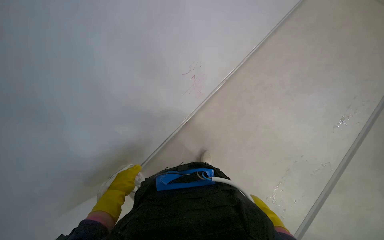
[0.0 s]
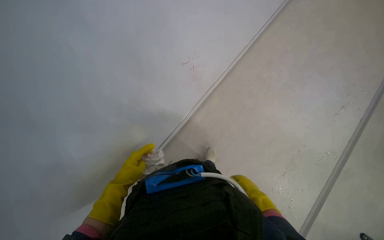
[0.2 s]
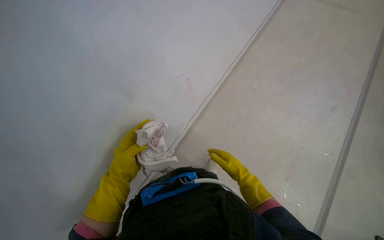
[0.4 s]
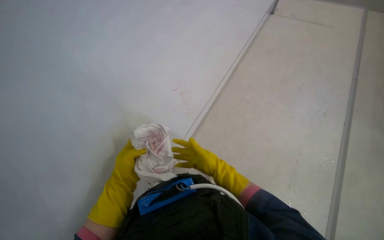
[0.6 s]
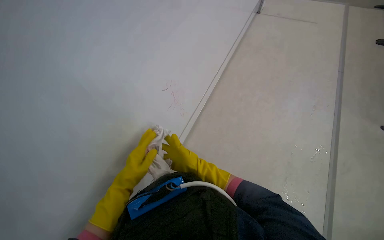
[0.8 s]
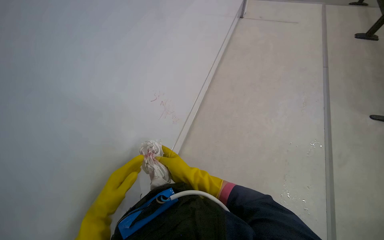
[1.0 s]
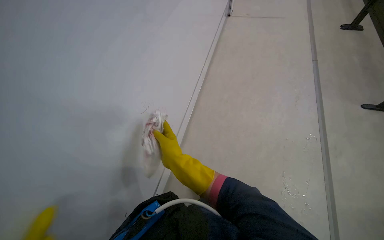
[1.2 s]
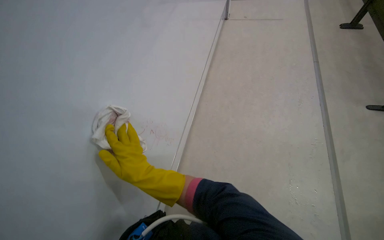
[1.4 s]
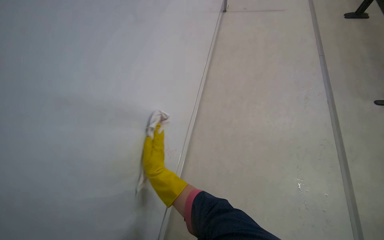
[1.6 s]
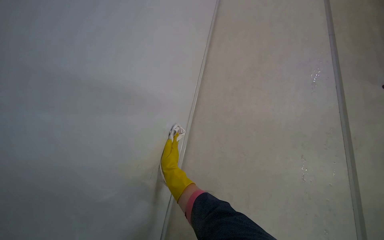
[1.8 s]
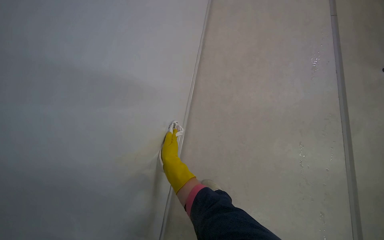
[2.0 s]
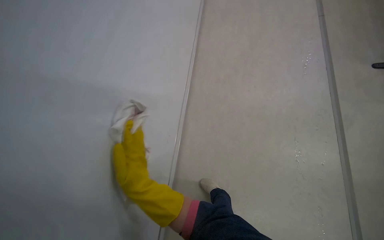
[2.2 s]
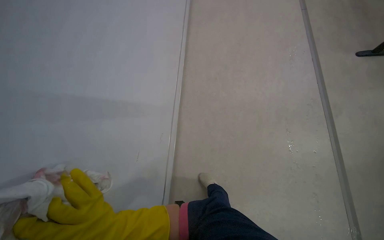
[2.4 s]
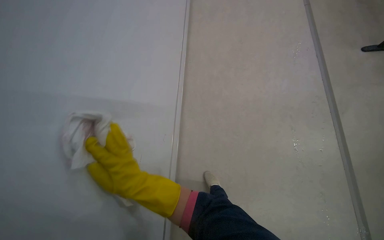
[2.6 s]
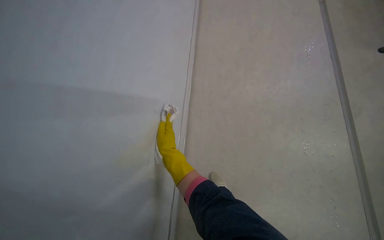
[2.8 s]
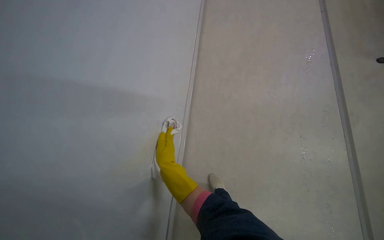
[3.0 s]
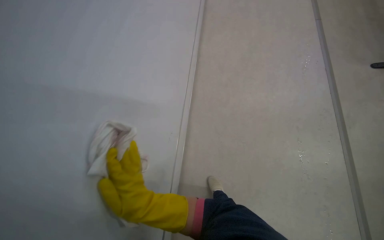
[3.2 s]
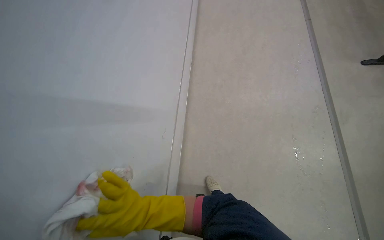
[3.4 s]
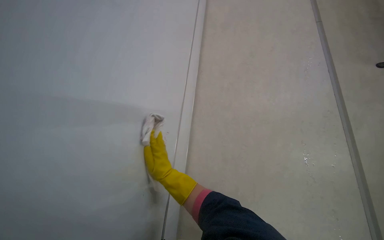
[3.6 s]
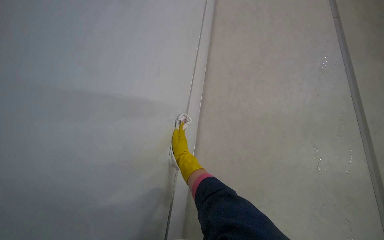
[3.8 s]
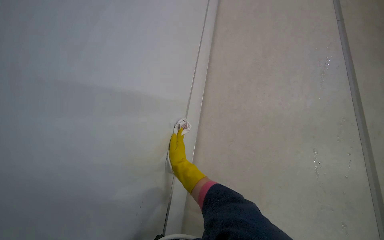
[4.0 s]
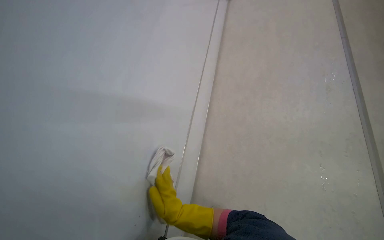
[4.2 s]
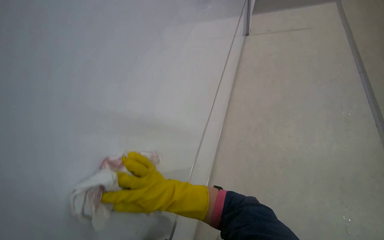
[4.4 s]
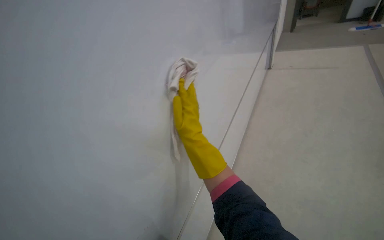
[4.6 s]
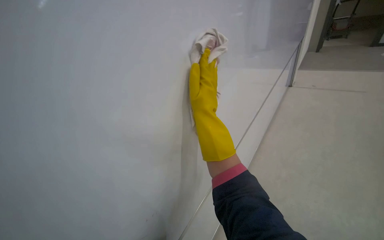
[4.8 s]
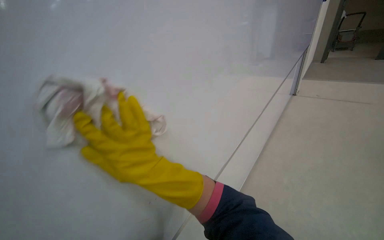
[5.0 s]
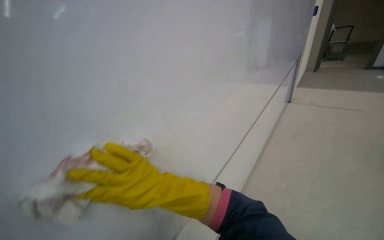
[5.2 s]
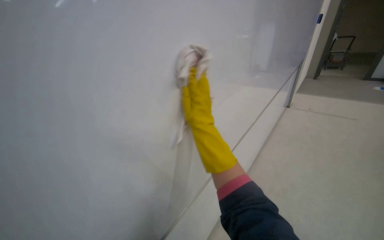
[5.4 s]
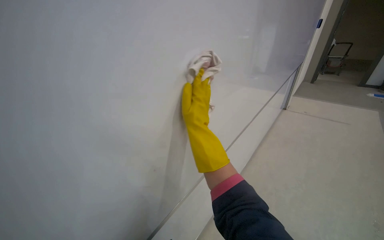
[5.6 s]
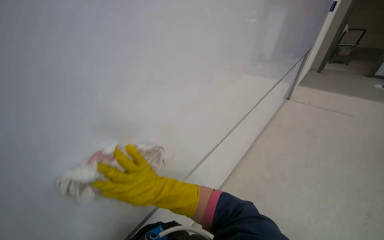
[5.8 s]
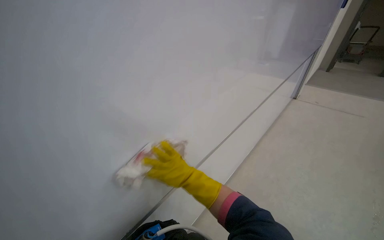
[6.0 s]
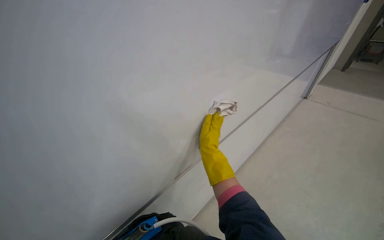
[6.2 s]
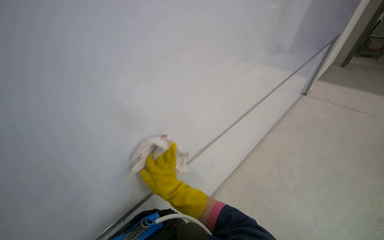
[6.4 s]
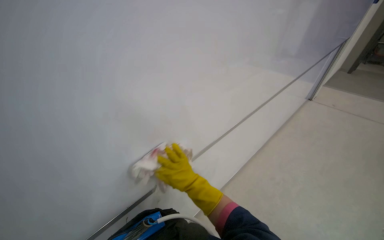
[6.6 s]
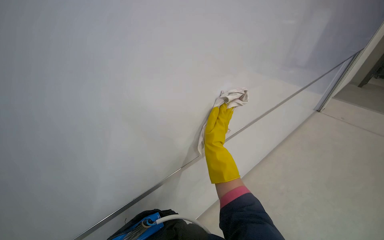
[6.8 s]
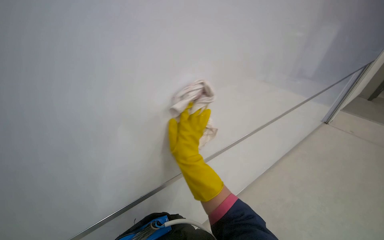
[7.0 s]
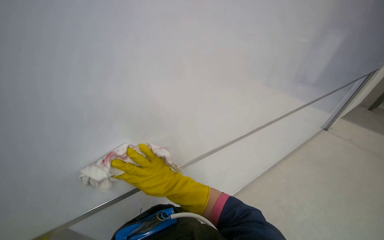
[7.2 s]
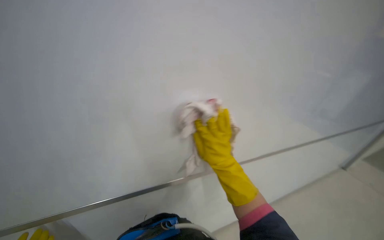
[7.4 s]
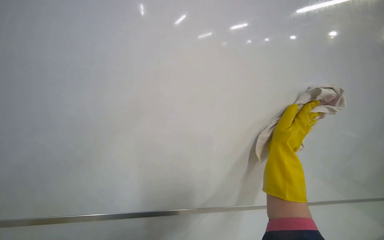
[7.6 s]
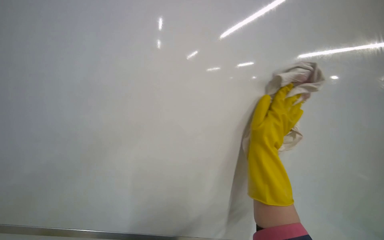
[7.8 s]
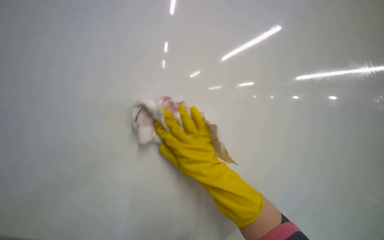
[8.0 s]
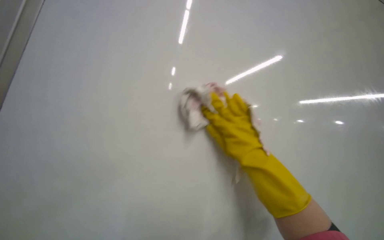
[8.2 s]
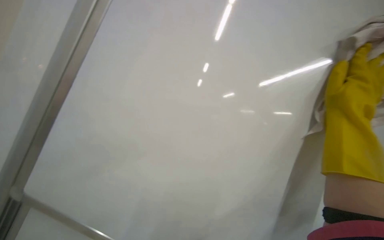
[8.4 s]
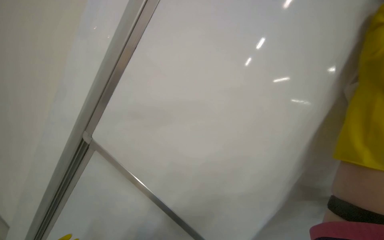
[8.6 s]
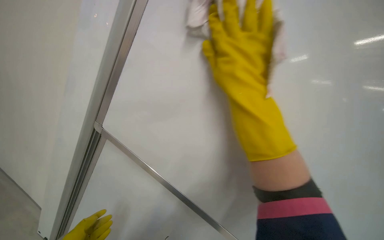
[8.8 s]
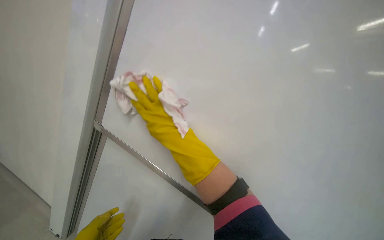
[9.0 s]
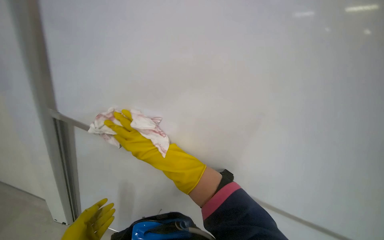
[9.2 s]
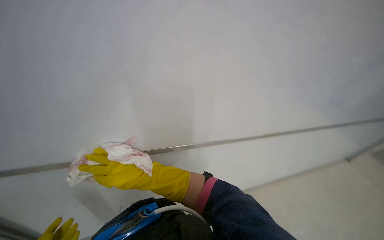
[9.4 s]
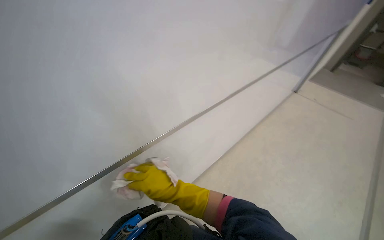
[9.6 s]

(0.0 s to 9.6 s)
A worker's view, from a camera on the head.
Job: wiping surfaces.
The whole recording: Cleaning whiteboard. The worker wipes red markings off the whiteboard with a white cloth.
0.0 s - 1.6 s: The scene rotates counterclockwise by approximately 25 degrees. The right hand goes roughly 50 cm to the left and up the picture.
1.6 s - 3.2 s: The right hand goes nearer and farther, approximately 25 cm each way, reversing 2 times.
3.2 s - 4.8 s: The wearer looks approximately 30 degrees further upward. The right hand goes nearer and farther, about 20 cm each way, reversing 2 times.
4.8 s - 6.4 s: The right hand moves down the picture and to the right, approximately 25 cm.
6.4 s - 8.0 s: The right hand swings left and right, some 15 cm each way, with 2 reversals.
8.0 s - 9.6 s: The camera is aimed approximately 20 degrees further to the right.

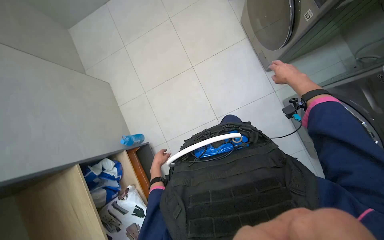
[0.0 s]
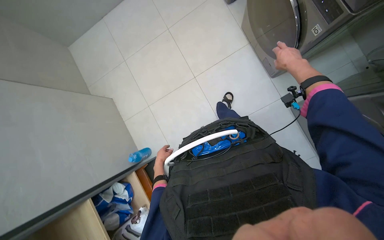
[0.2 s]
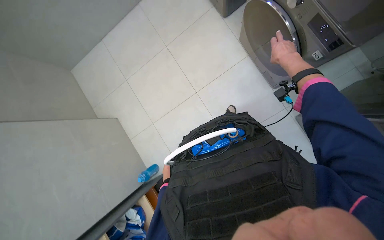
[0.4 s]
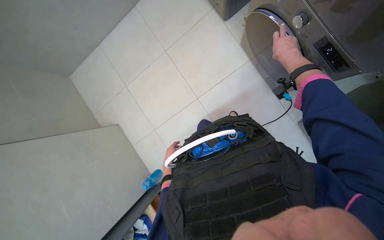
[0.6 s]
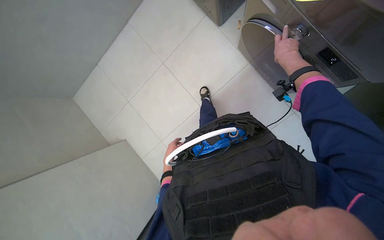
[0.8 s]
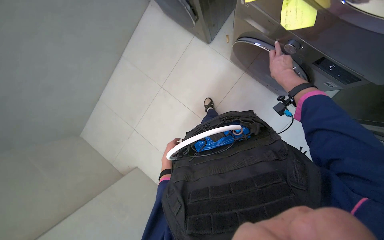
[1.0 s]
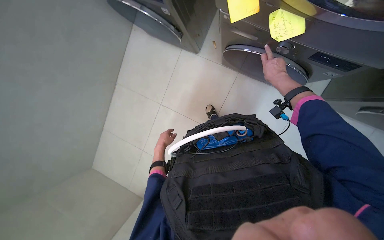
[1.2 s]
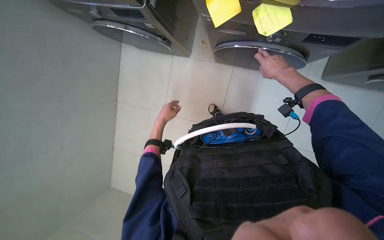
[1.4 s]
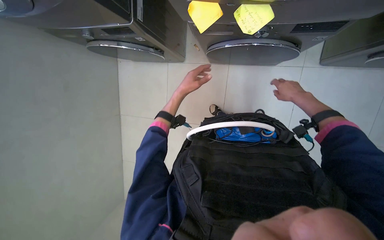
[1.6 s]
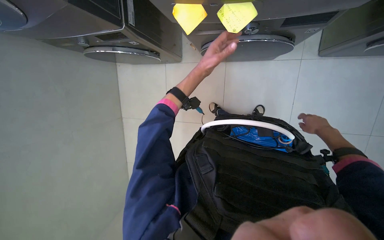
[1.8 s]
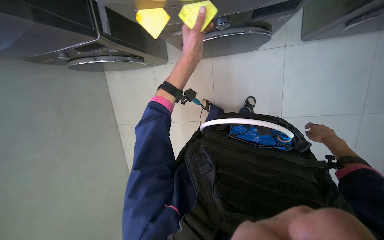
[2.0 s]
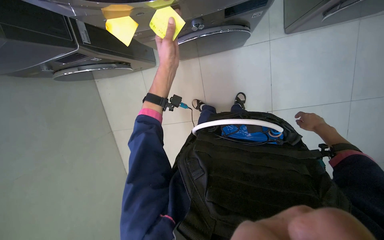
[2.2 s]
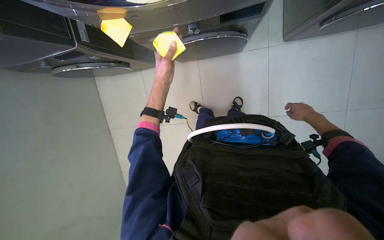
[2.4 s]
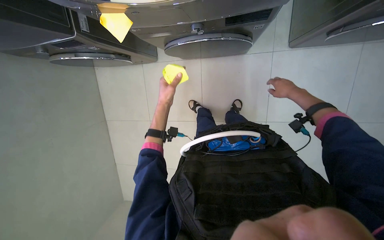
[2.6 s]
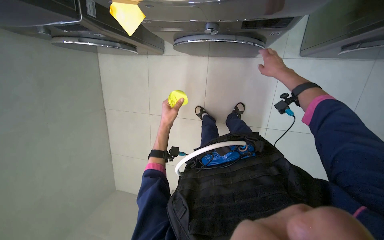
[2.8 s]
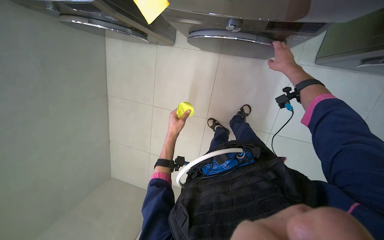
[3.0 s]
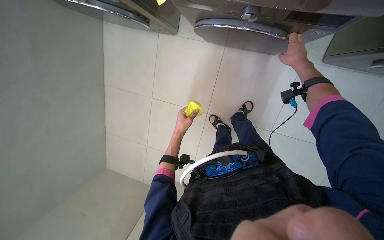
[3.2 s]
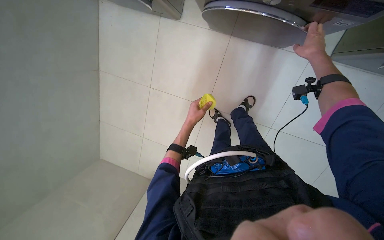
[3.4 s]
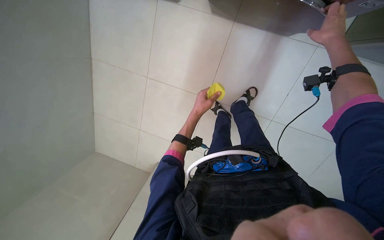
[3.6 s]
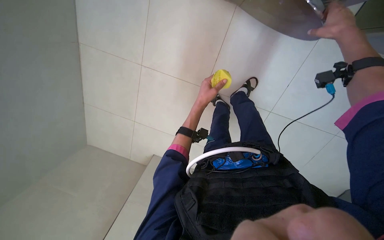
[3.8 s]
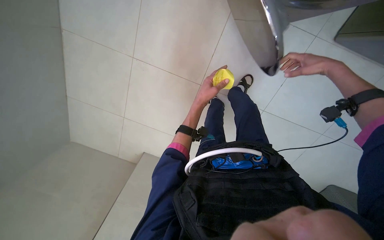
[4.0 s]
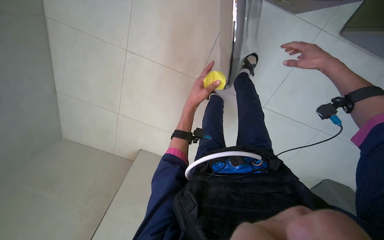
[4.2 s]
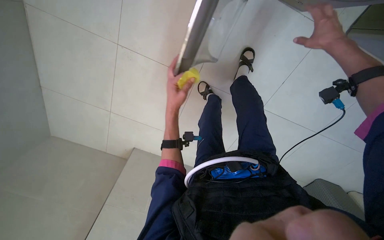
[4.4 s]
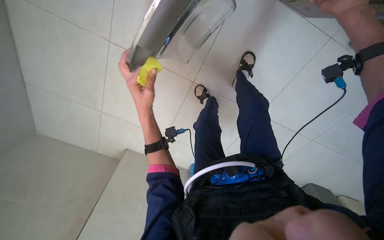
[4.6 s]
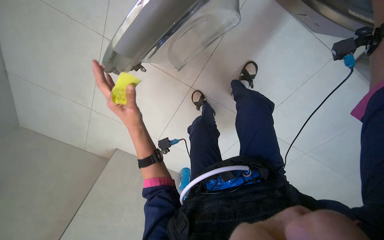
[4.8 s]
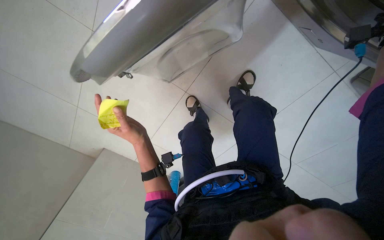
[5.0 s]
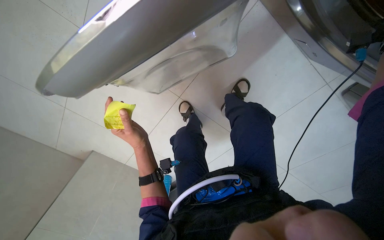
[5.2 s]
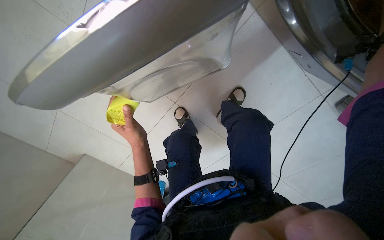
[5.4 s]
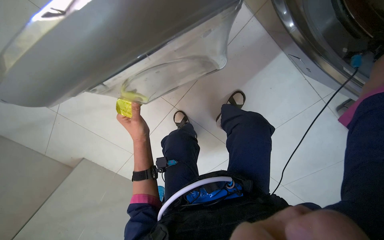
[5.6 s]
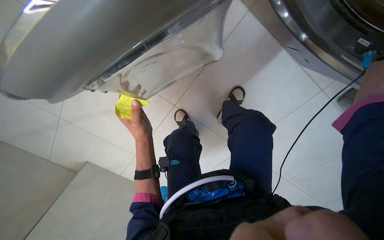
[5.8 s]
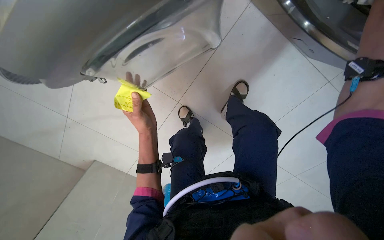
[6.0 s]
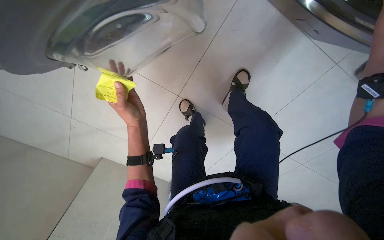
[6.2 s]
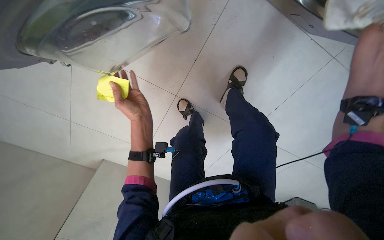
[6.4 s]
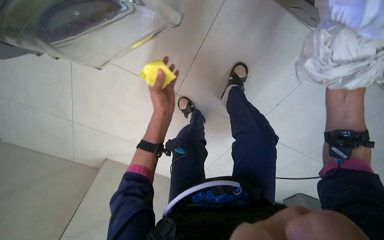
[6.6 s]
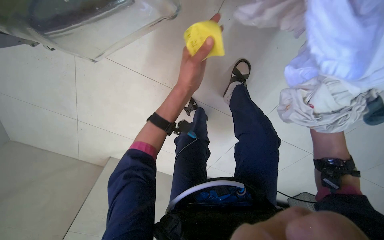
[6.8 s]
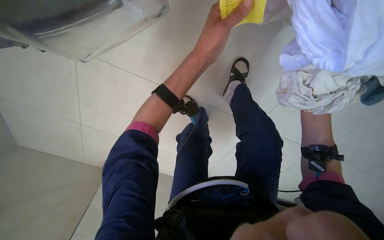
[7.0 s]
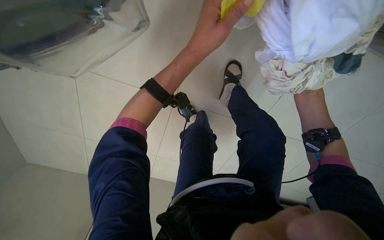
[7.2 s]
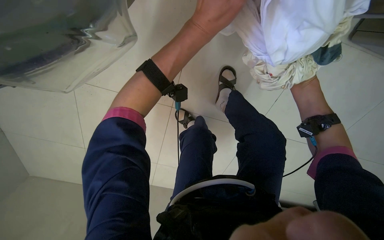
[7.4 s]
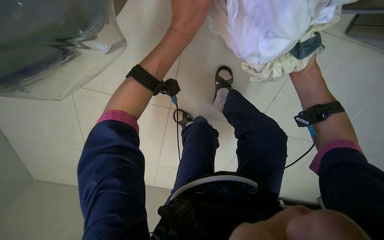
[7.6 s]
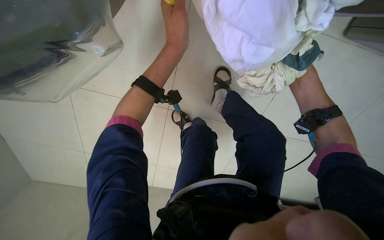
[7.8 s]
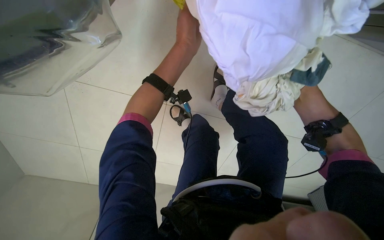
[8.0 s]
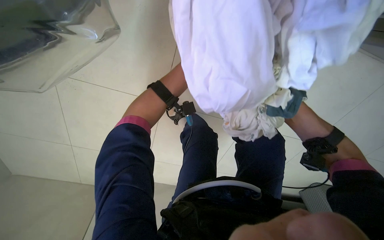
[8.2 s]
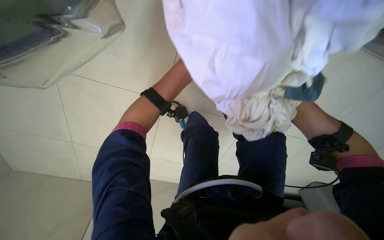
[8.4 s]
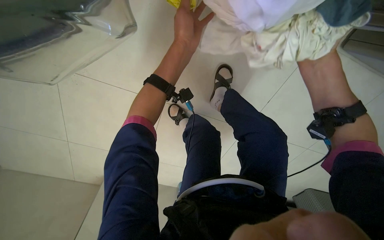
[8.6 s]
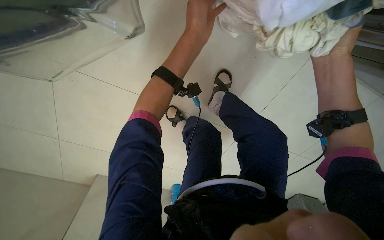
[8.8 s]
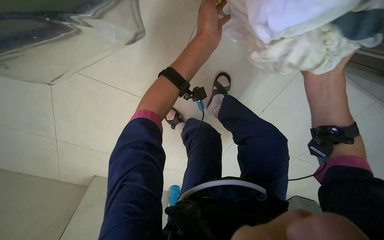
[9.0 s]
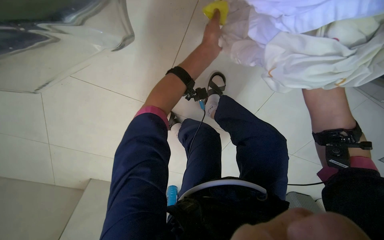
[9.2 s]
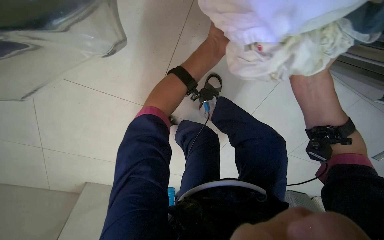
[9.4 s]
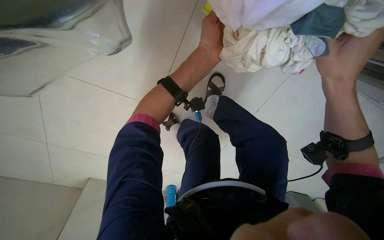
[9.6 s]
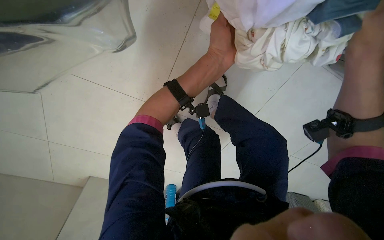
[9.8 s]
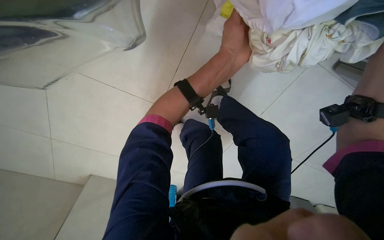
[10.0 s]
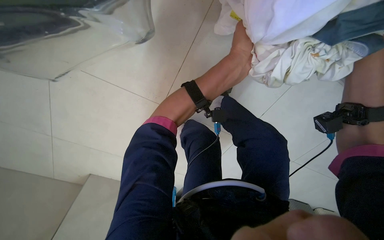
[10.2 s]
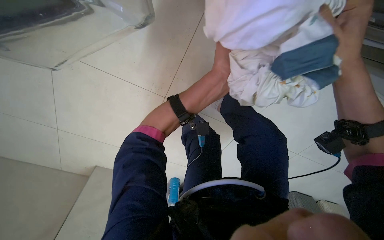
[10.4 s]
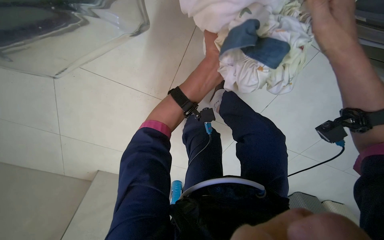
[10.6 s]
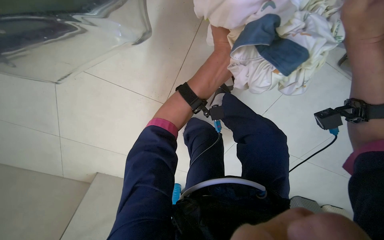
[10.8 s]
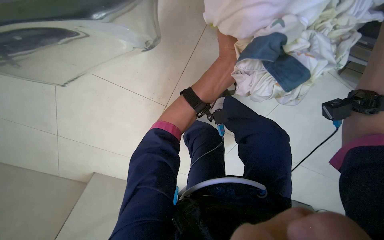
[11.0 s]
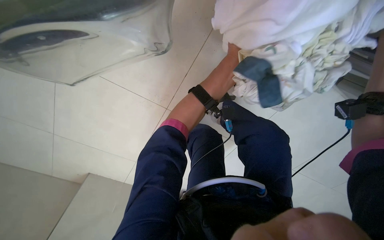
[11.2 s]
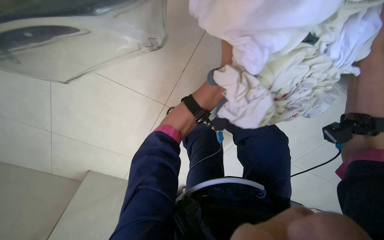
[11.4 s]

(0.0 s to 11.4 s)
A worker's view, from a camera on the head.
Job: managing laundry.
The whole recording: Unloading clothes from washing machine. The worker opens a washing machine door and unloads clothes.
1.4 s - 2.8 s: The right hand travels down the picture and back again, about 30 cm each way, while the left hand reaches some 25 cm up the picture, then returns.
2.8 s - 4.2 s: The view tilts roughly 20 degrees downward. The left hand heads to the right, covering some 10 cm.
4.2 s - 5.6 s: The left hand travels to the left, down the picture and nearer to the camera by roughly 20 cm.
5.6 s - 7.2 s: The left hand heads up the picture and to the right, covering roughly 20 cm.
7.2 s - 8.6 s: The left hand reaches about 20 cm farther from the camera, then returns.
